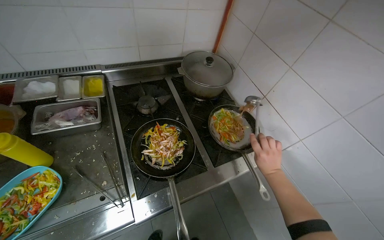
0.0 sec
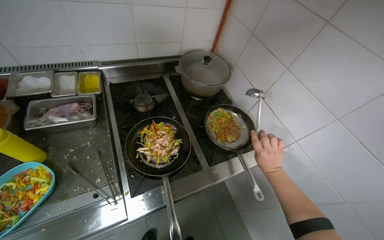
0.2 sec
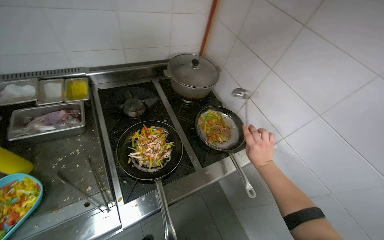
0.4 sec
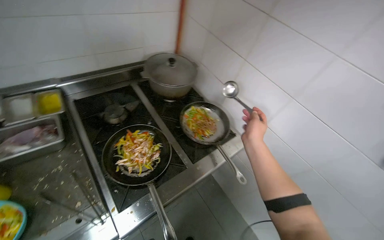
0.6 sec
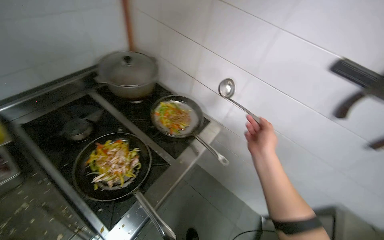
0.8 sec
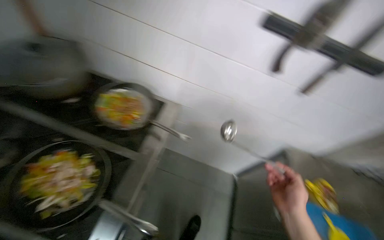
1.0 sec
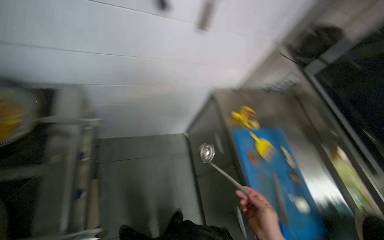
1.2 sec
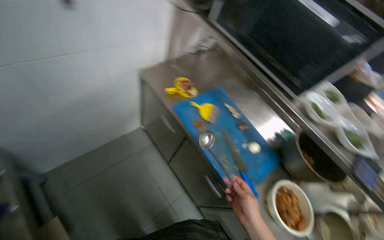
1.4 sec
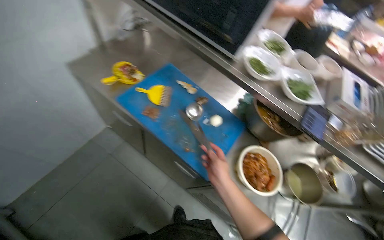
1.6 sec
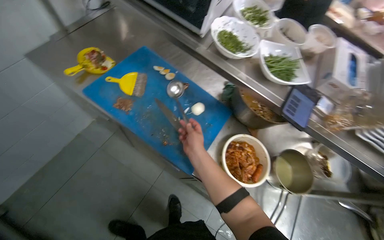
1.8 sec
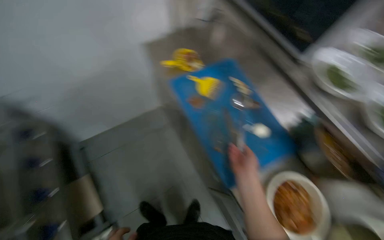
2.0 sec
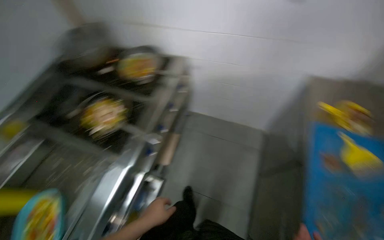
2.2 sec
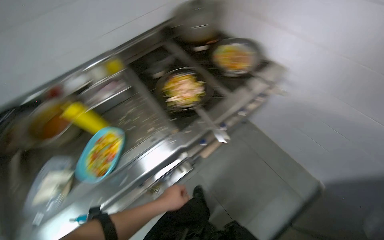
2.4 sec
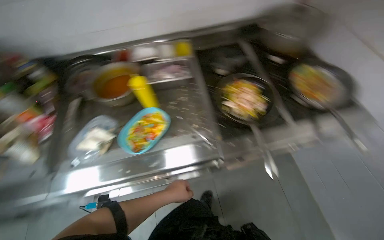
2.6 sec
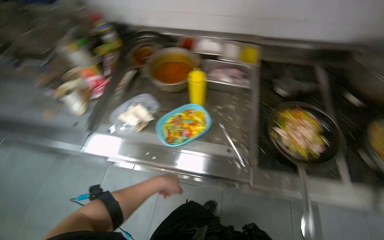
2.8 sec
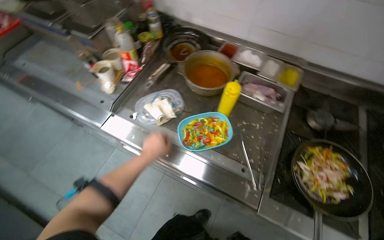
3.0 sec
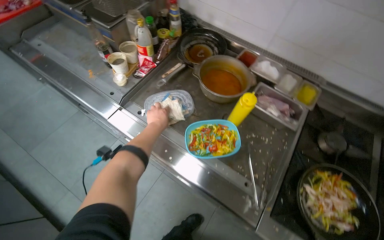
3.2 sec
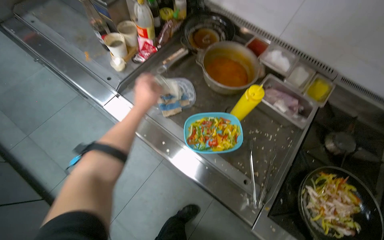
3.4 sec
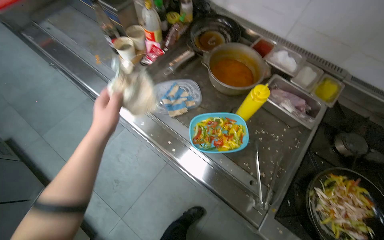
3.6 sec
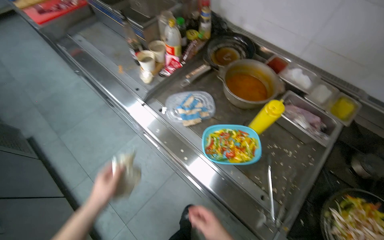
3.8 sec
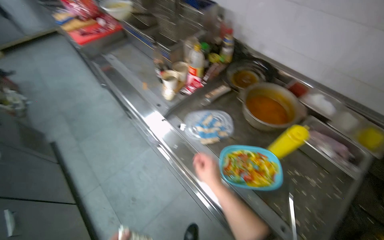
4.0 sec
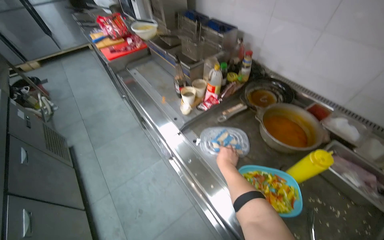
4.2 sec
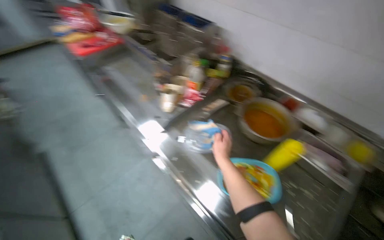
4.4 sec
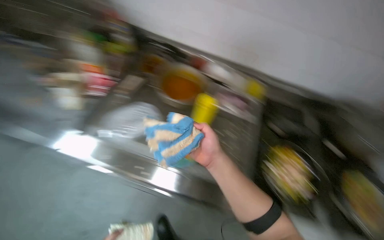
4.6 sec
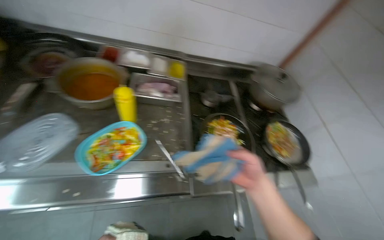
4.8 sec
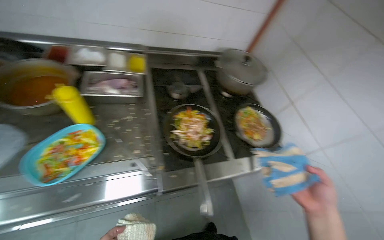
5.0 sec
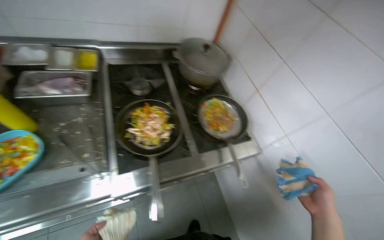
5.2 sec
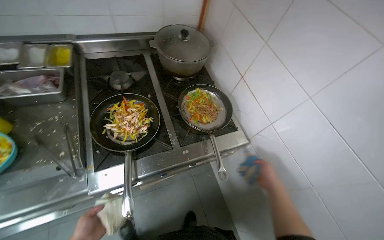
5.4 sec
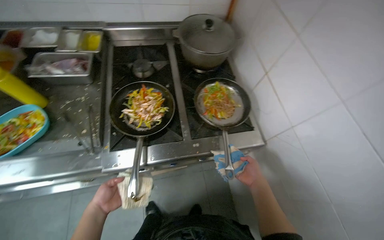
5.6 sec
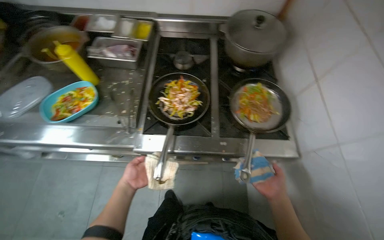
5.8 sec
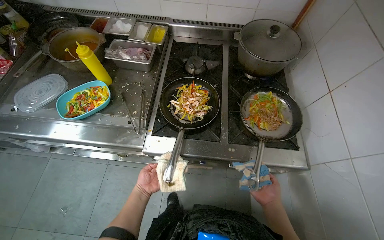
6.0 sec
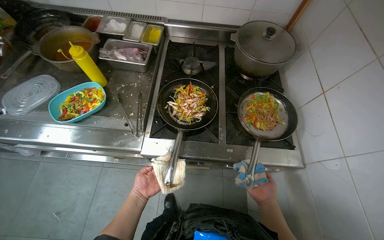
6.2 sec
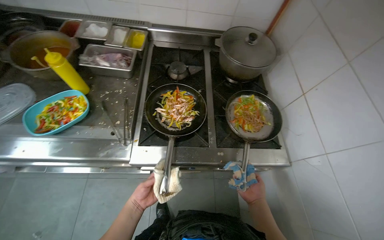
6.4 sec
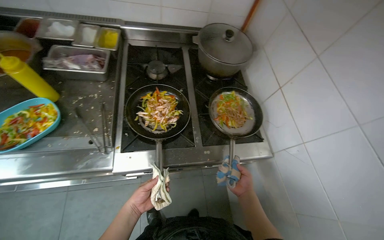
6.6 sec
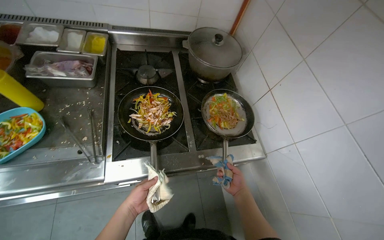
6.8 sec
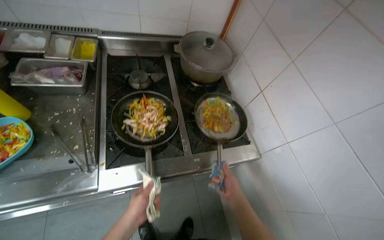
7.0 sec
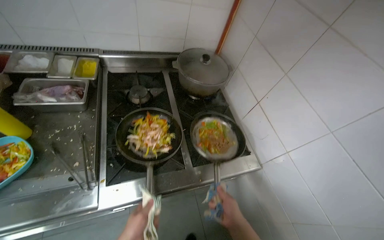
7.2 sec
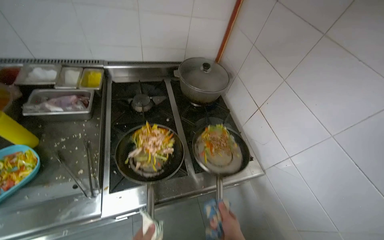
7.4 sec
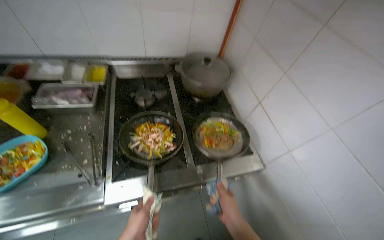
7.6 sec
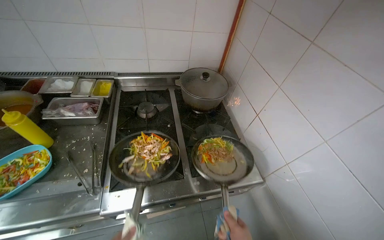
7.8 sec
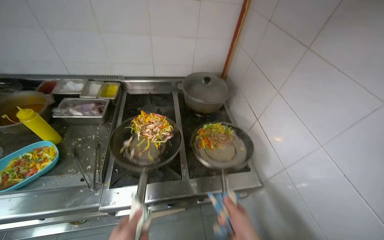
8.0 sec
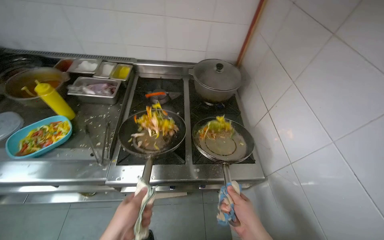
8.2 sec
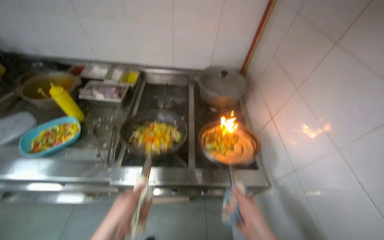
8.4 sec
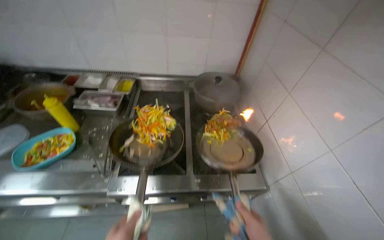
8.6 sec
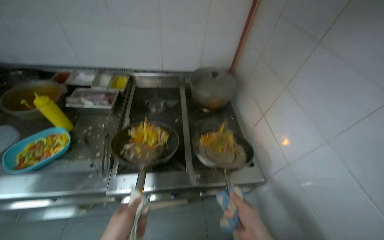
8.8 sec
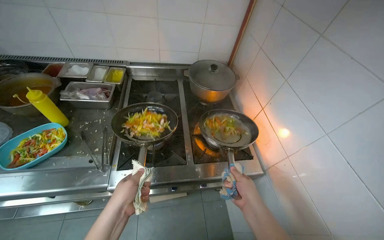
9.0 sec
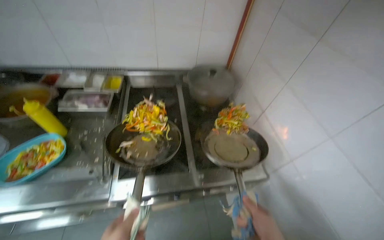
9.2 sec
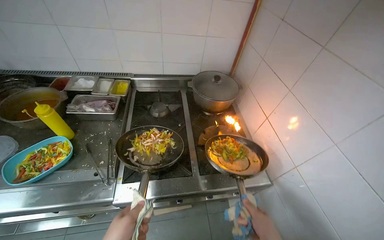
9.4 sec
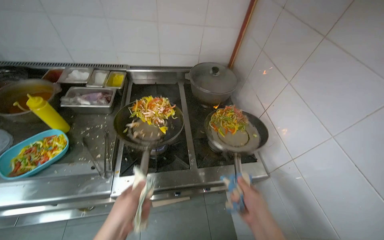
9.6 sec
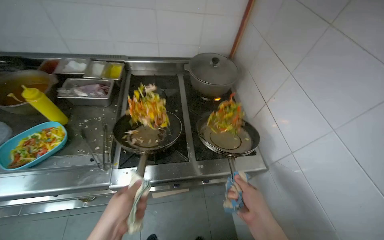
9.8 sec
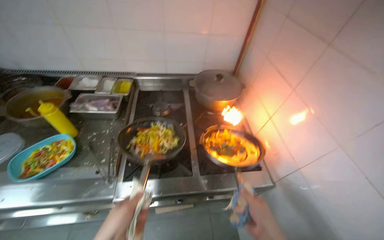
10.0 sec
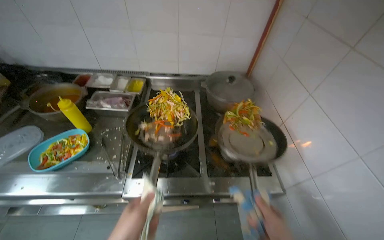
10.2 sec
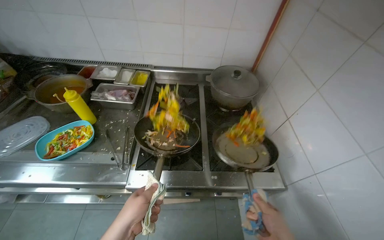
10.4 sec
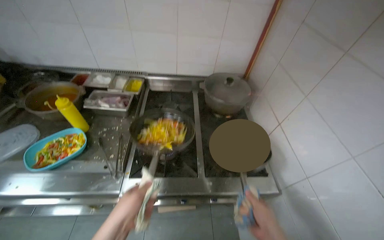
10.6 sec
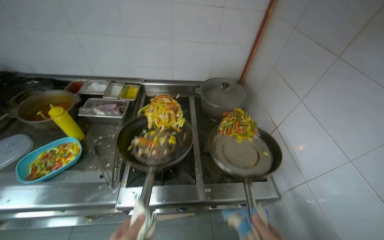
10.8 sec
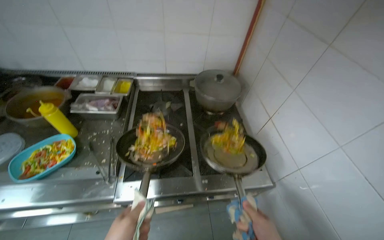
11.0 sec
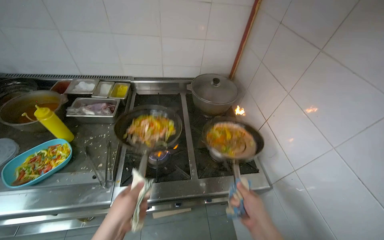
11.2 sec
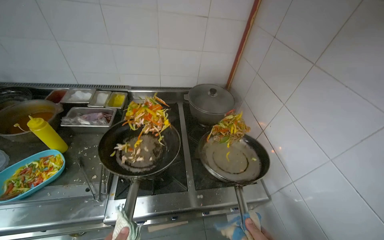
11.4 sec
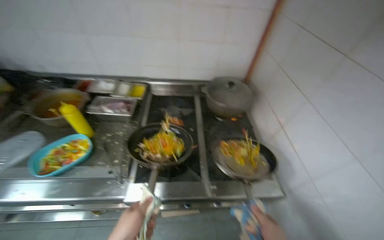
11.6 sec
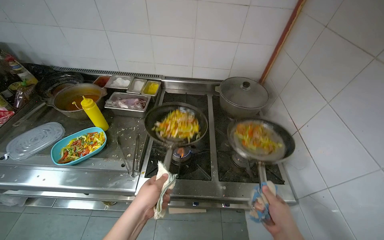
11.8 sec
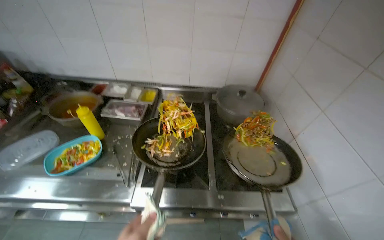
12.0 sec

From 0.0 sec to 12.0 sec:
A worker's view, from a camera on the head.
Job: cooking food.
The whole recording: Stir-frying ingredients in pans. The worker adds chopped meat, sauces, and seasoning to pans, then stir-fries the ingredients.
From 0.0 sec to 1.6 sec: The wearer moves roughly 60 cm. The wearer looks about 115 degrees further to the right. The view tilts roughly 40 degrees downward.
From 1.6 sec to 3.0 sec: The camera travels about 50 cm. The head rotates approximately 165 degrees to the left.
From 4.4 sec to 6.0 sec: The head travels approximately 60 cm. The head turns to the right by about 30 degrees. The wearer looks some 20 degrees further downward.
From 6.0 sec to 7.6 sec: The wearer looks approximately 20 degrees further to the right.

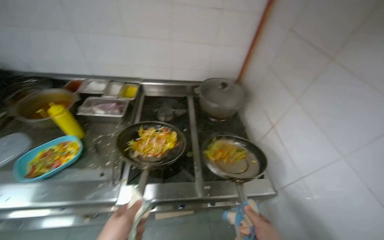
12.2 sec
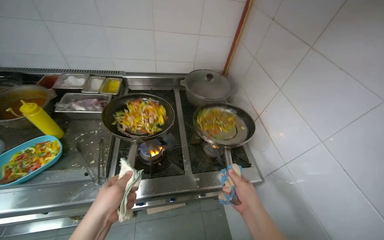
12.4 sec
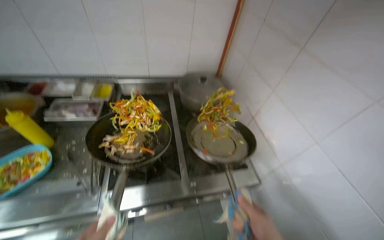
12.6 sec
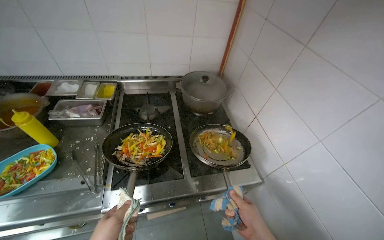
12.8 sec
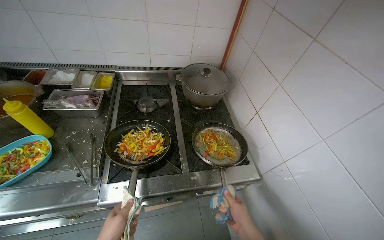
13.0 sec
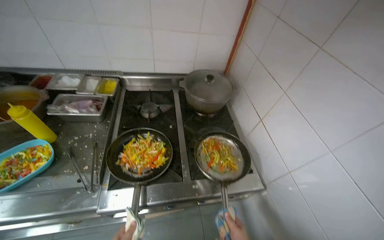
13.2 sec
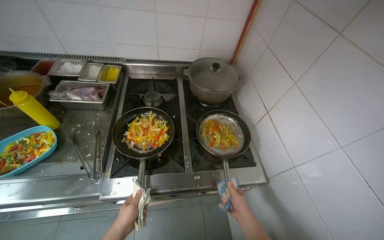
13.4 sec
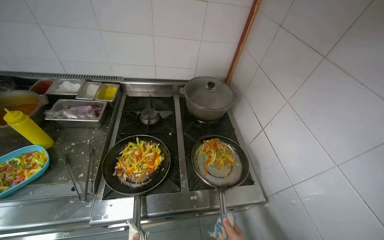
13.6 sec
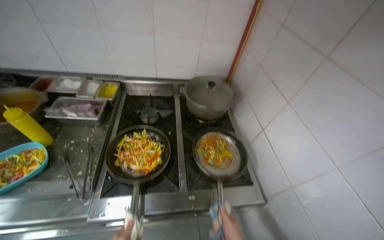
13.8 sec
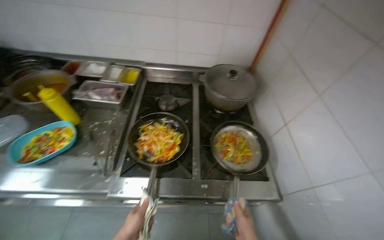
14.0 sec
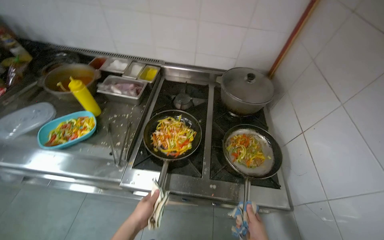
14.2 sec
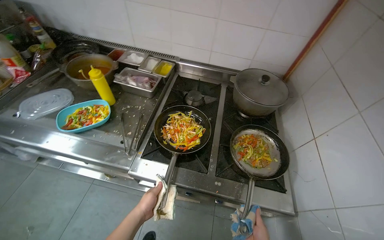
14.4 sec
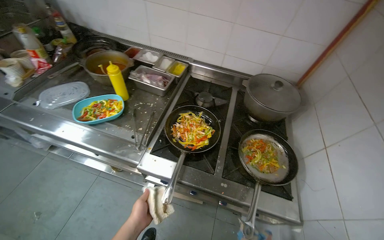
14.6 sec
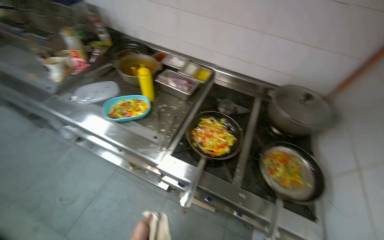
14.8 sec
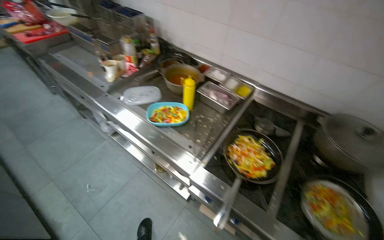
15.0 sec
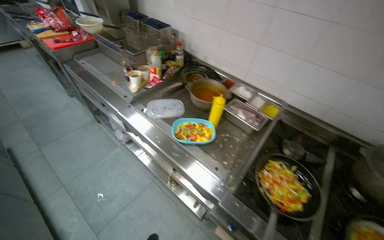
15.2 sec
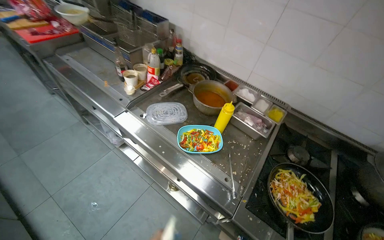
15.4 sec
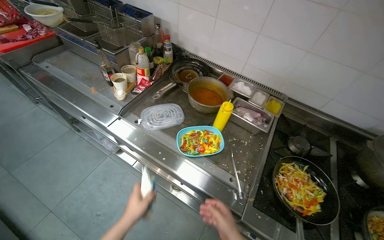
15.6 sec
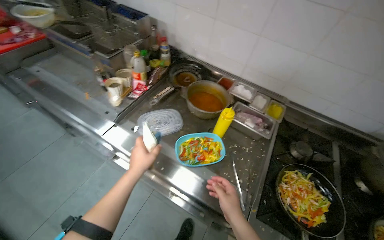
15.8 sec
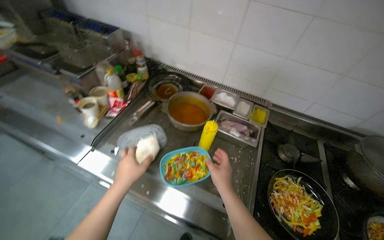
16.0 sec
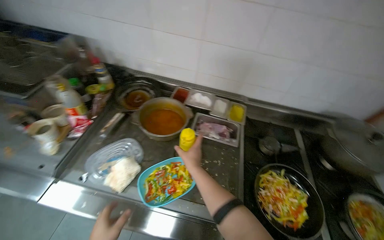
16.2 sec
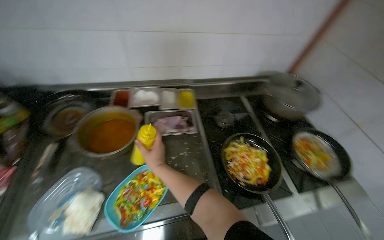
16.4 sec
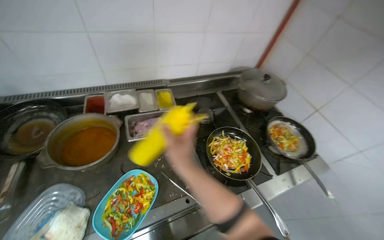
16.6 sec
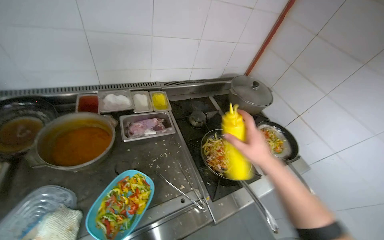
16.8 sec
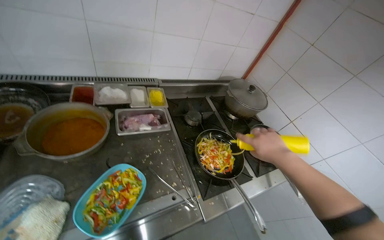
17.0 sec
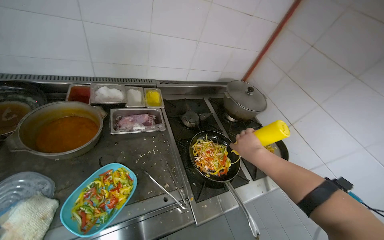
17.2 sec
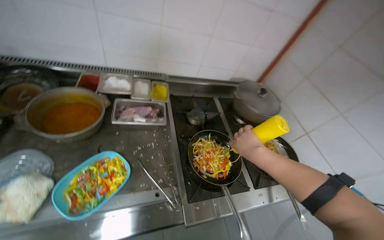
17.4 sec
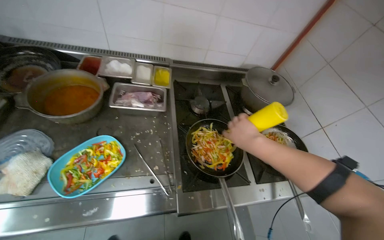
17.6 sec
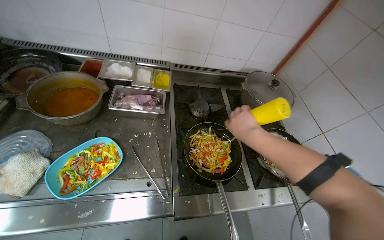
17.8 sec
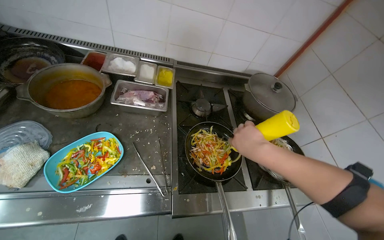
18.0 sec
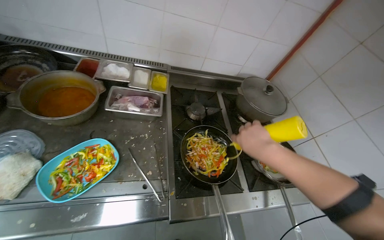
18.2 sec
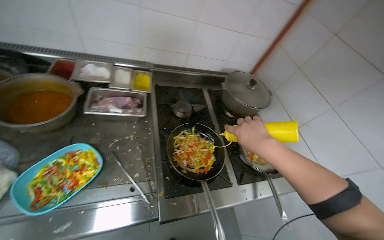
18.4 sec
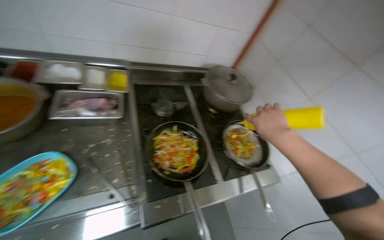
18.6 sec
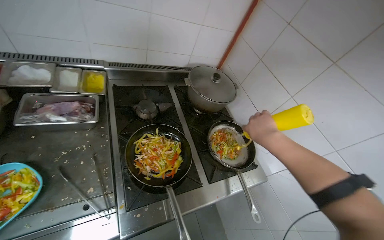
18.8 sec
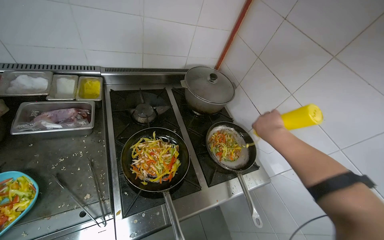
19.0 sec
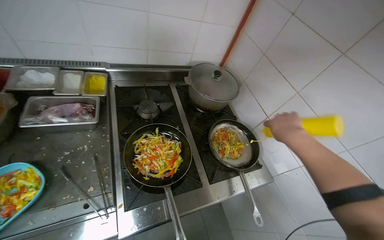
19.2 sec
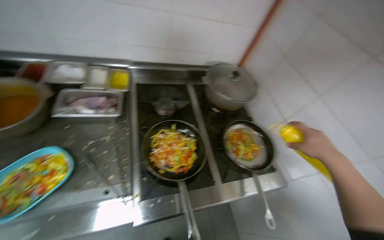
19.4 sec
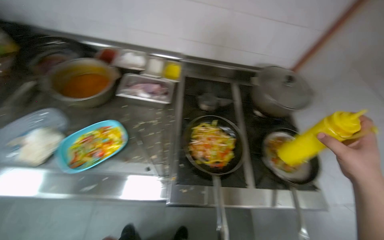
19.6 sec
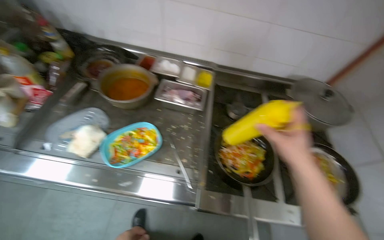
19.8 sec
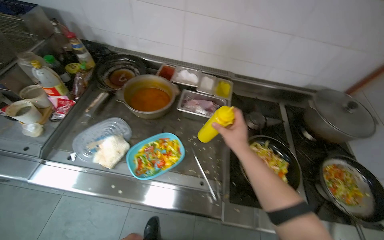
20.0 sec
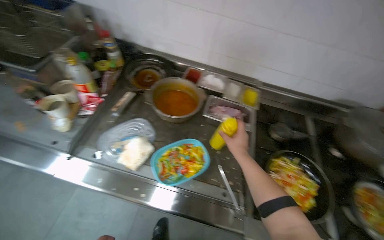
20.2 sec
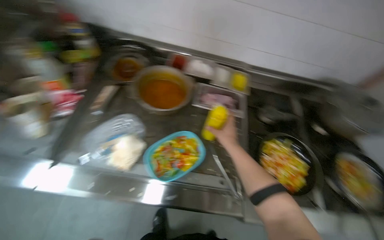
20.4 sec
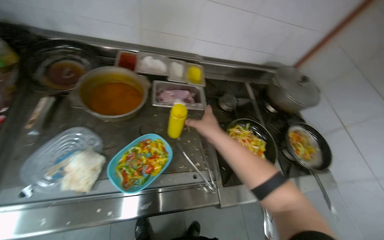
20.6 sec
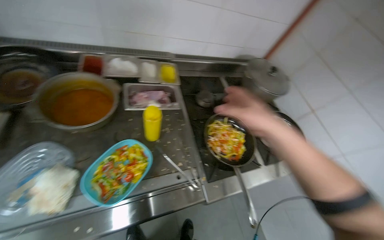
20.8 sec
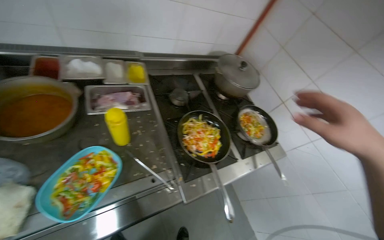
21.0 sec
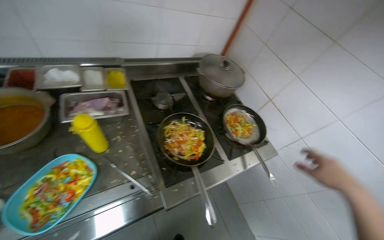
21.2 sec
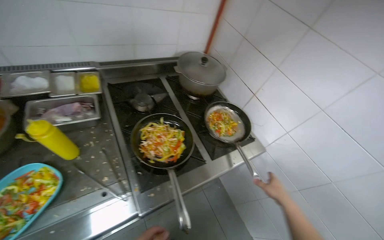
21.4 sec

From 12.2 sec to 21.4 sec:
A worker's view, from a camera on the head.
Job: cooking food.
The whole recording: Stir-frying ingredients in pans. The worker adds chopped meat, sauces, and seasoning to pans, then stir-fries the ingredients.
From 13.8 sec to 15.2 sec: The head rotates some 45 degrees to the left.
From 15.2 sec to 16.8 sec: The camera is carried roughly 40 cm. The head rotates about 65 degrees to the right.
From 18.4 sec to 19.8 sec: The wearer's head swings about 20 degrees to the left.
From 19.8 sec to 21.4 sec: The head turns to the right by about 35 degrees.
